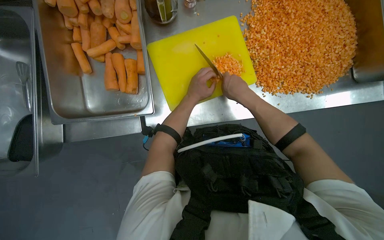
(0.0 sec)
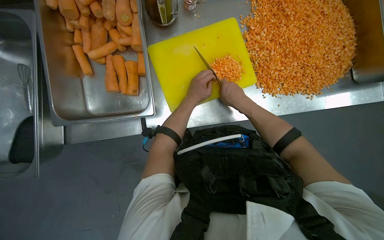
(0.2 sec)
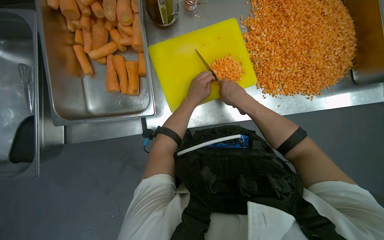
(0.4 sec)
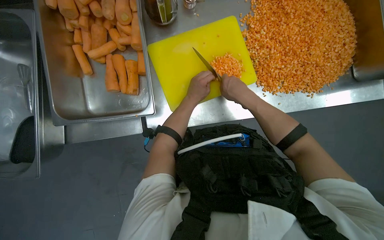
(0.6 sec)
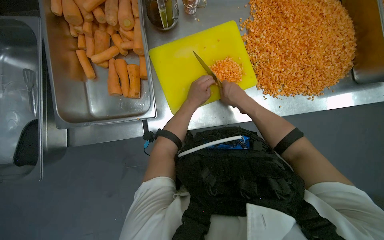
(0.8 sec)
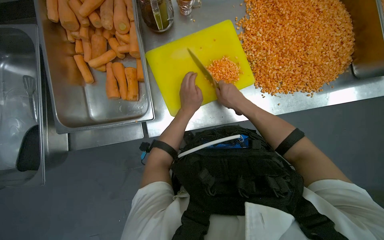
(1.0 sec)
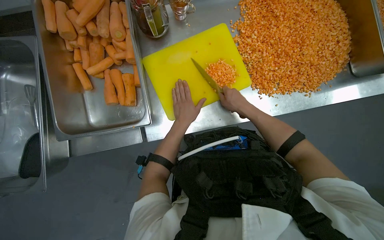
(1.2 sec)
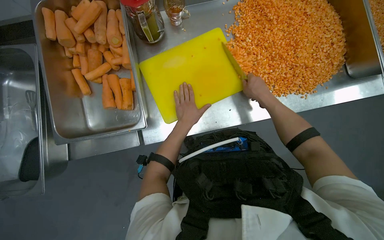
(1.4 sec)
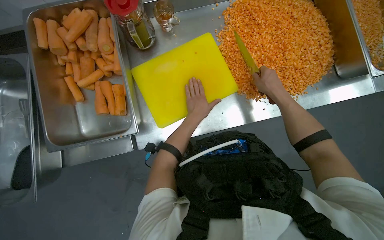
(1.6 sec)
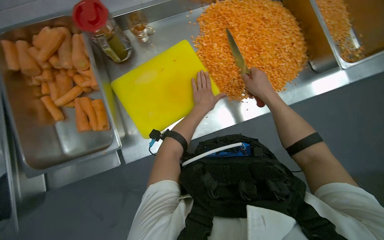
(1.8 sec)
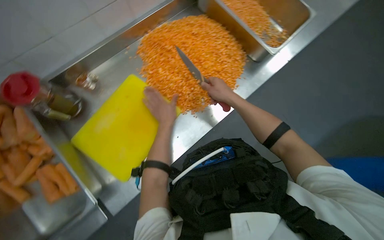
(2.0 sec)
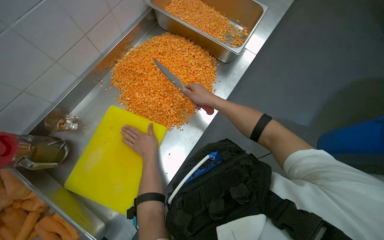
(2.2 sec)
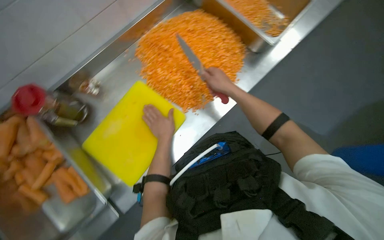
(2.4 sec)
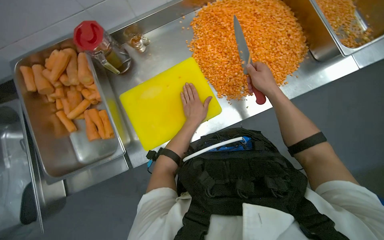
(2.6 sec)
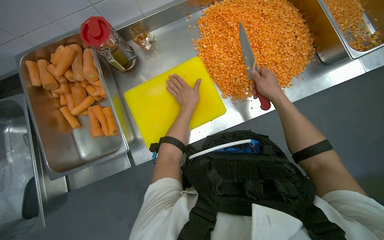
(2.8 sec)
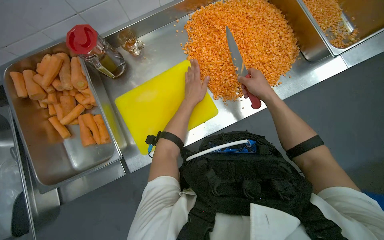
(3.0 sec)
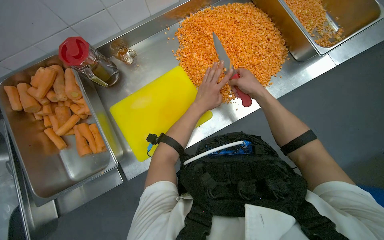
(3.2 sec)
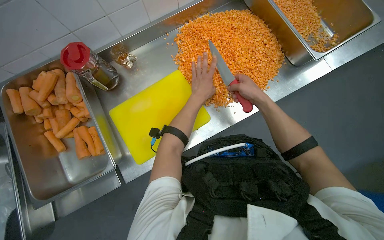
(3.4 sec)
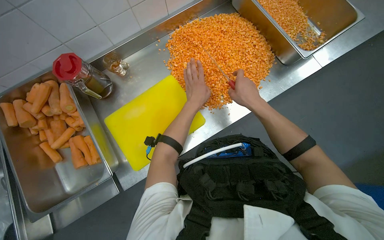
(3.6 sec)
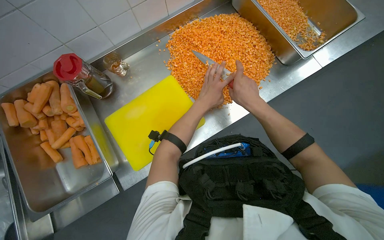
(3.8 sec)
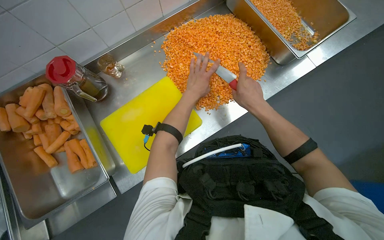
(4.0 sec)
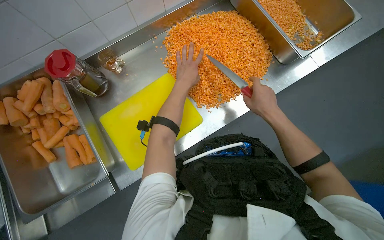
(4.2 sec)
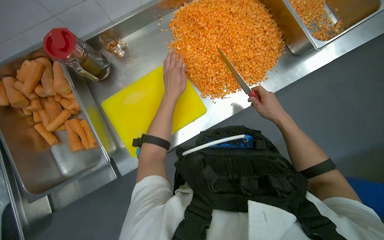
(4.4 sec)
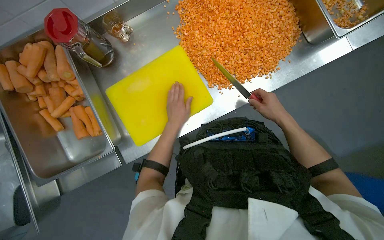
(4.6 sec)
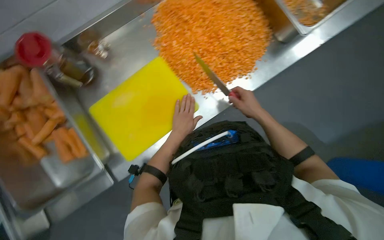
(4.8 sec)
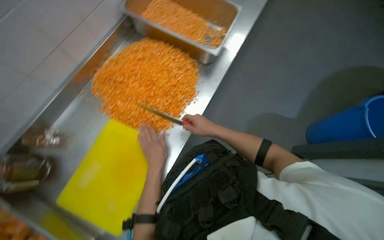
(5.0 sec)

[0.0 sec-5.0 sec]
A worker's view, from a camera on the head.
Job: preparing food.
The whole recording: Dicing carrots on cutting board. The worker dices carrots on a yellow cutting board and scrapes them into a metal tray.
0.0 sec to 1.6 sec: The right hand shifts roughly 15 cm to the right.
3.4 sec to 5.0 sec: The scene rotates counterclockwise by approximately 30 degrees.

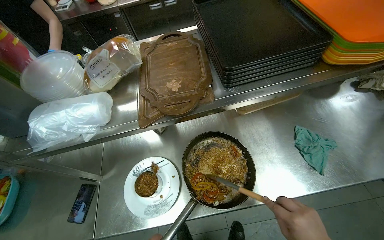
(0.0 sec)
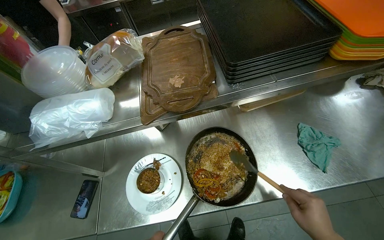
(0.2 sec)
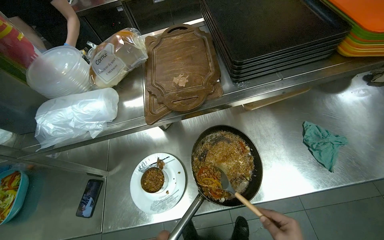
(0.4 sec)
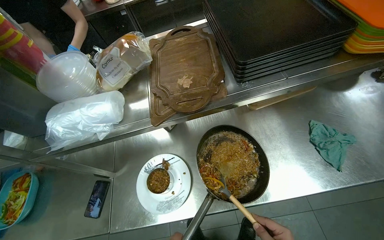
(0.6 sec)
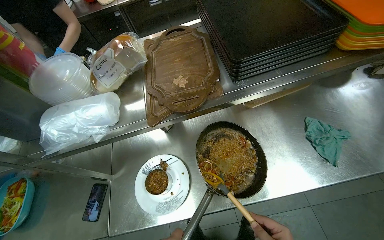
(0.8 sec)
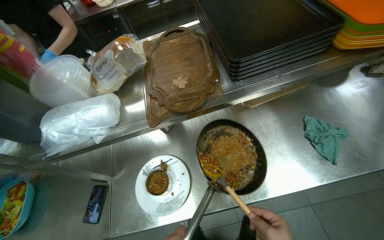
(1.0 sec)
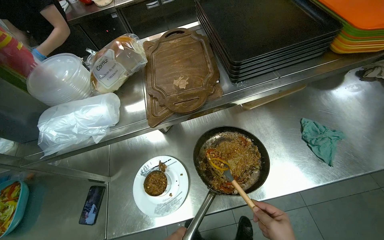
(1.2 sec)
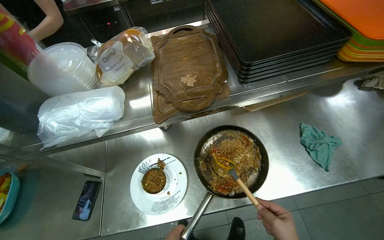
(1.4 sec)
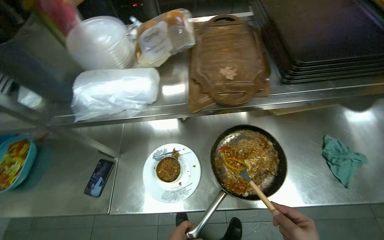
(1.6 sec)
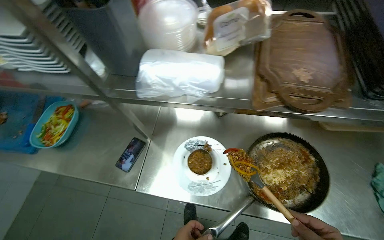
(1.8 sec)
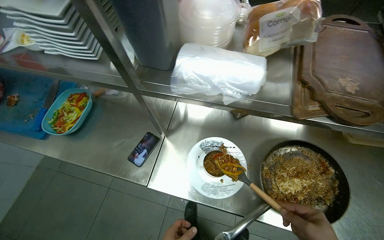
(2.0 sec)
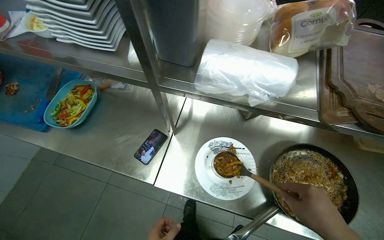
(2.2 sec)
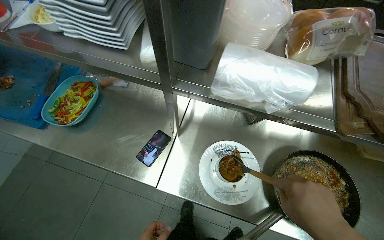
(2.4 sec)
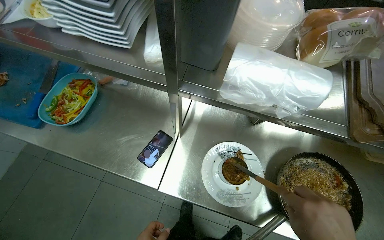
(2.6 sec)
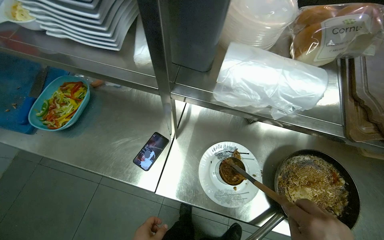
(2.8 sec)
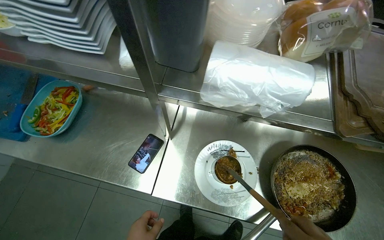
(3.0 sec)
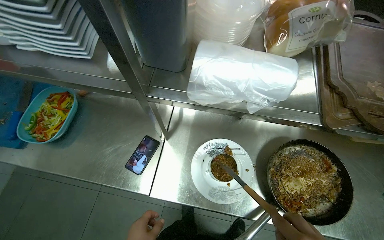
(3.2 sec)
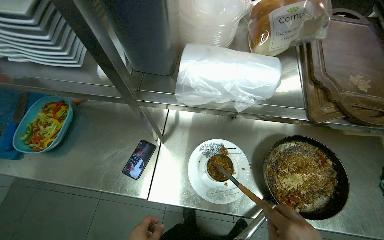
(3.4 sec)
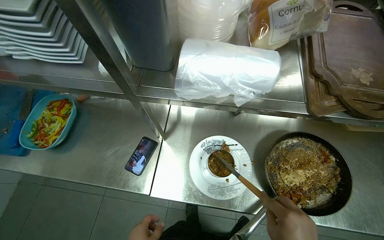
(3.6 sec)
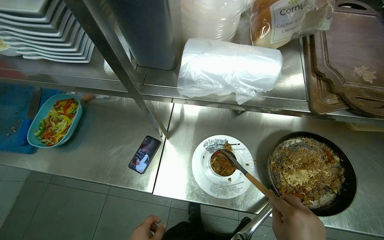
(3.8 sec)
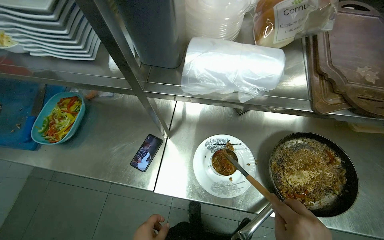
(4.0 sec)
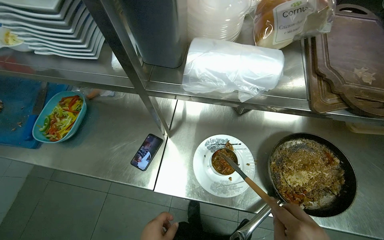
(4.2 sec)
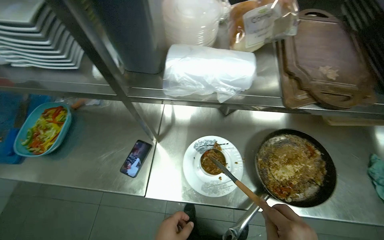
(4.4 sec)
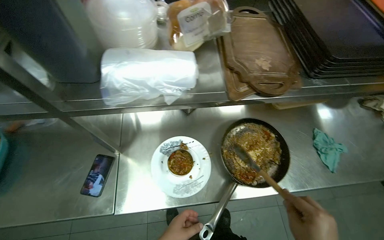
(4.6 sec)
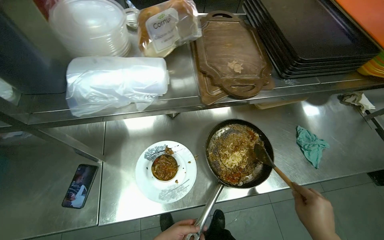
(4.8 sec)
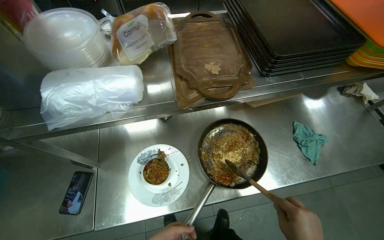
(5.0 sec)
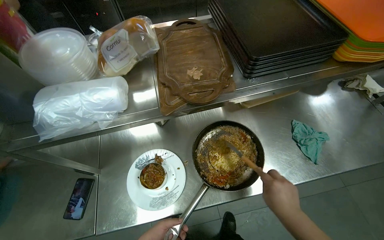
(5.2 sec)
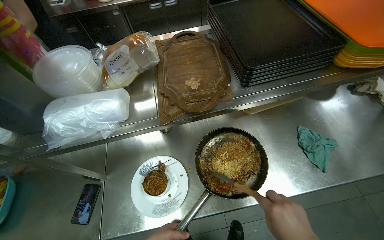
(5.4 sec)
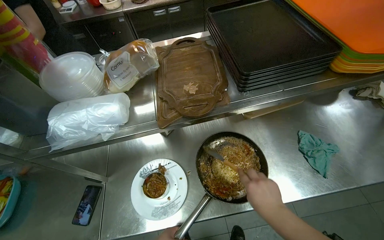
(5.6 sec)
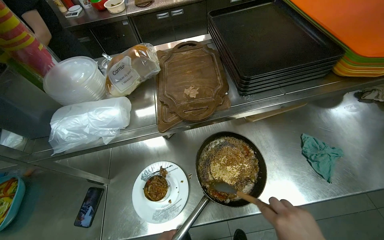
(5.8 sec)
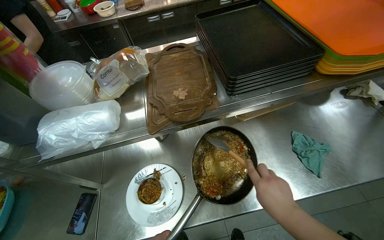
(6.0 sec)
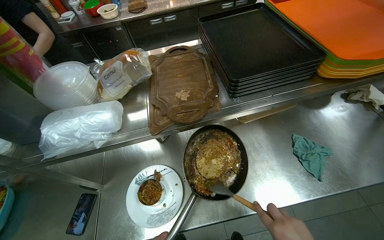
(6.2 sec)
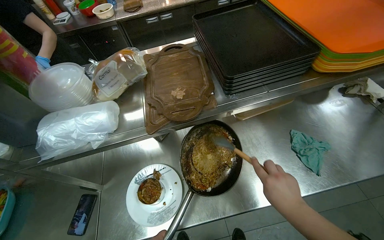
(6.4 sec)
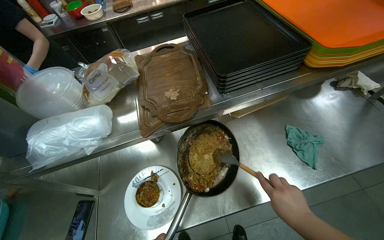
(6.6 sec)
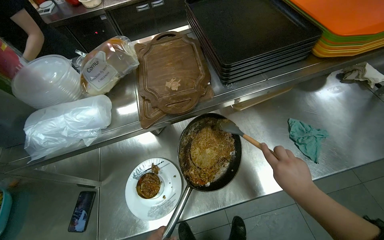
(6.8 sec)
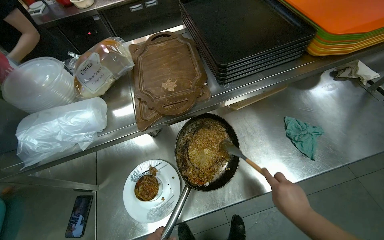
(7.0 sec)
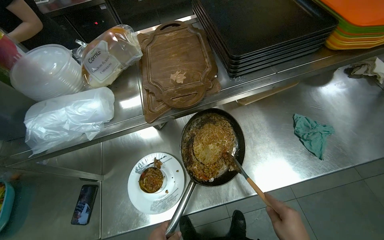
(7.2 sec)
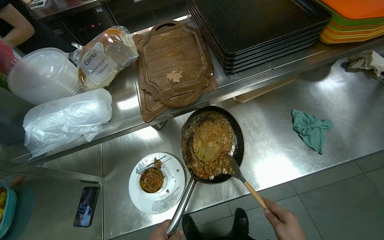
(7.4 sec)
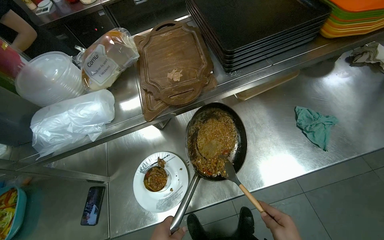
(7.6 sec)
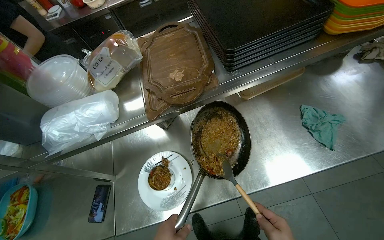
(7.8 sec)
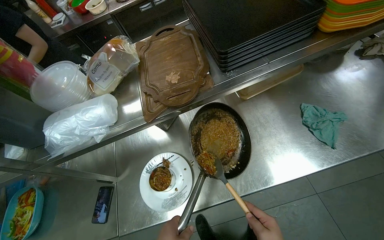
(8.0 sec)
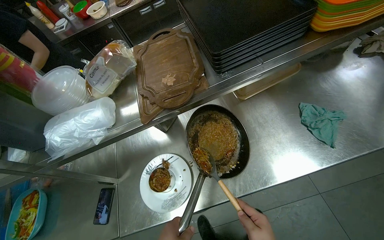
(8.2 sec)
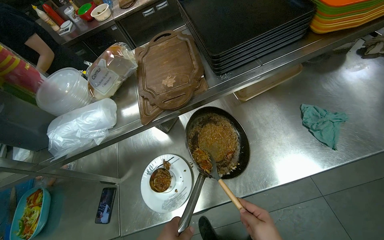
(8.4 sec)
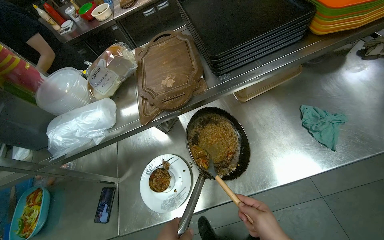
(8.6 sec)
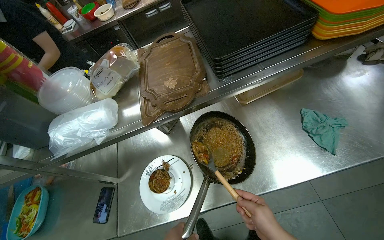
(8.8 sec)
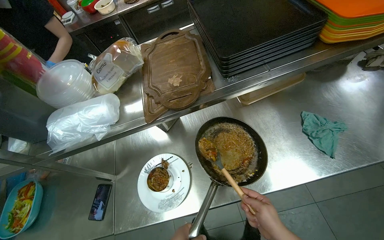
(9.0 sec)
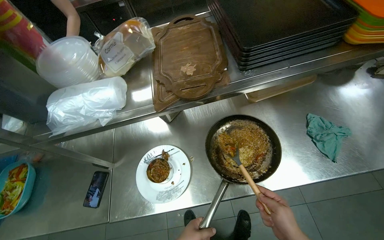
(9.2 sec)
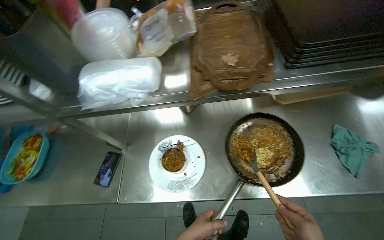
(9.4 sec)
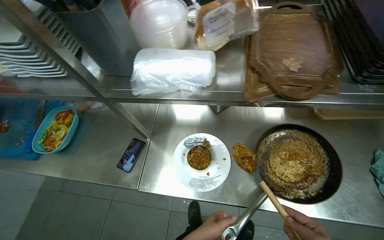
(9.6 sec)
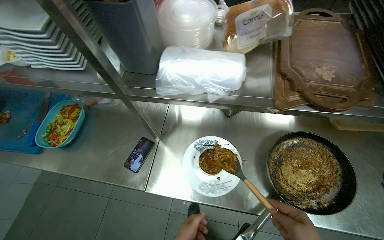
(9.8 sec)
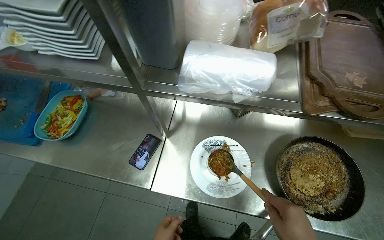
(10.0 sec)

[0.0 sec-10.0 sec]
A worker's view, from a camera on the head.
Job: preparing food.
The whole recording: Serving cooked food onto plate. The worker scoops cooked ingredients from the pan onto a plate.
1.4 sec to 2.8 sec: Everything in view rotates some 30 degrees clockwise.
8.6 sec to 10.0 sec: Everything in view rotates roughly 30 degrees clockwise.

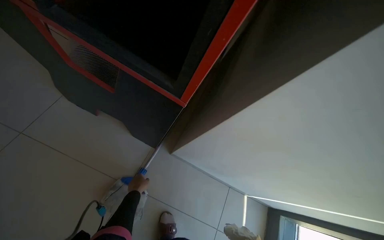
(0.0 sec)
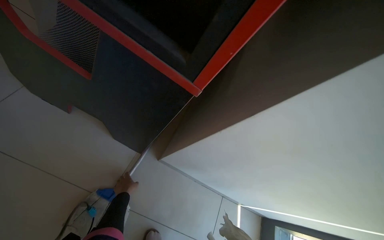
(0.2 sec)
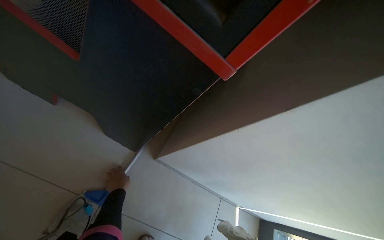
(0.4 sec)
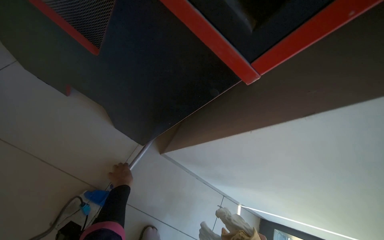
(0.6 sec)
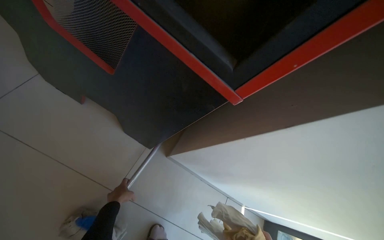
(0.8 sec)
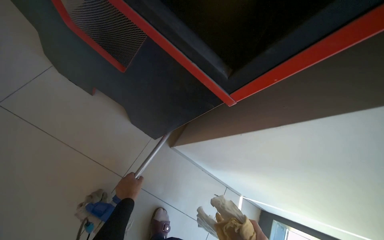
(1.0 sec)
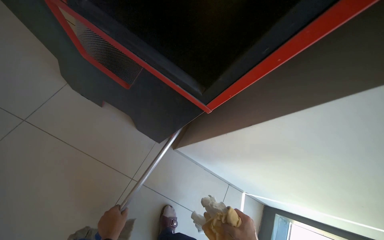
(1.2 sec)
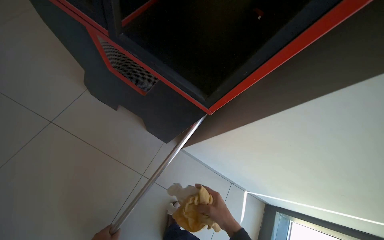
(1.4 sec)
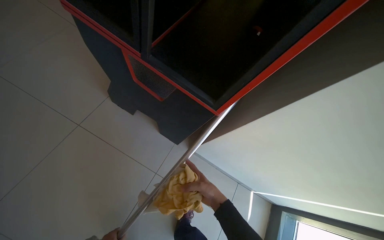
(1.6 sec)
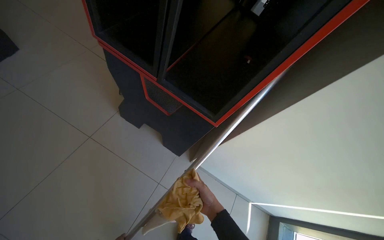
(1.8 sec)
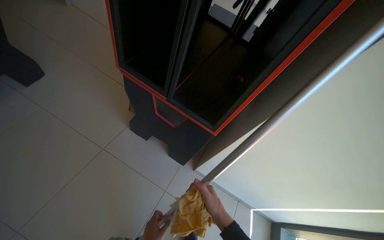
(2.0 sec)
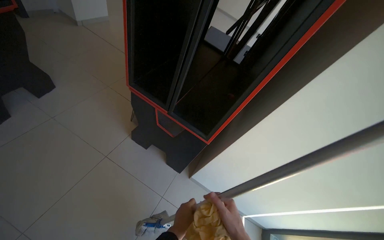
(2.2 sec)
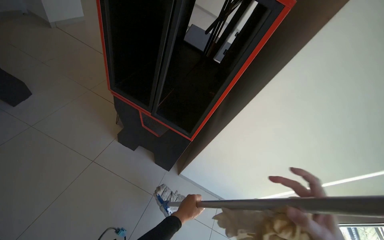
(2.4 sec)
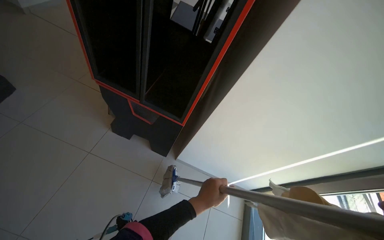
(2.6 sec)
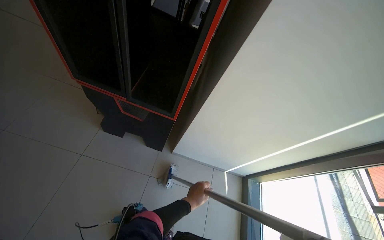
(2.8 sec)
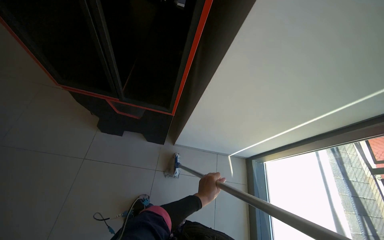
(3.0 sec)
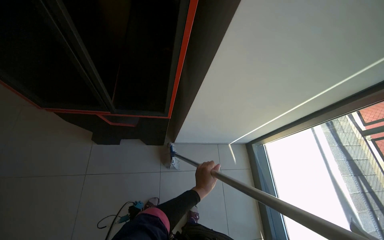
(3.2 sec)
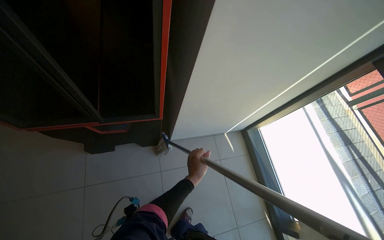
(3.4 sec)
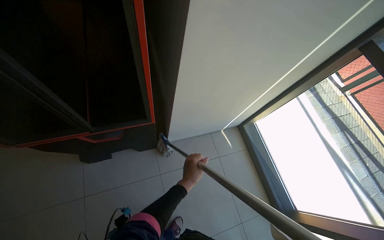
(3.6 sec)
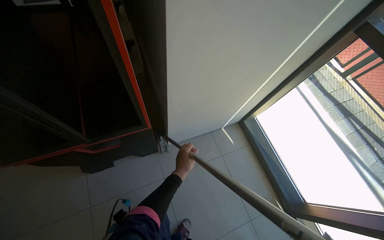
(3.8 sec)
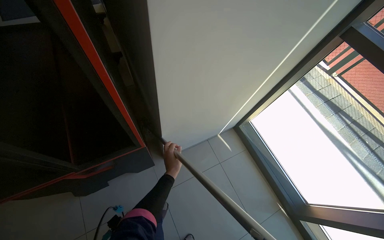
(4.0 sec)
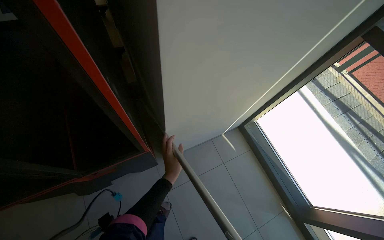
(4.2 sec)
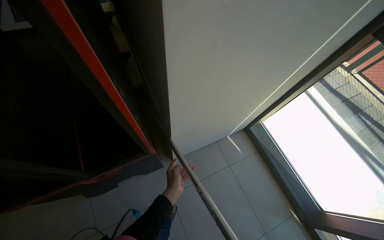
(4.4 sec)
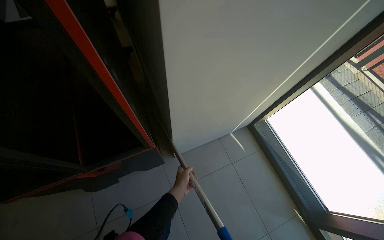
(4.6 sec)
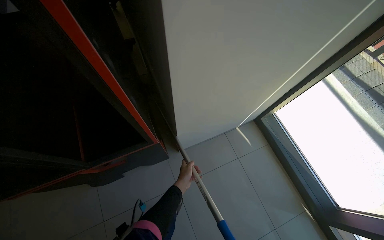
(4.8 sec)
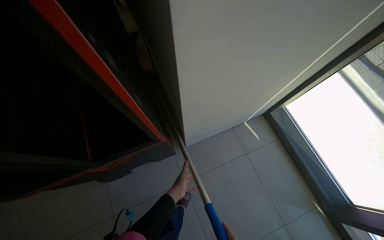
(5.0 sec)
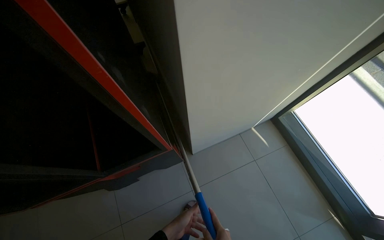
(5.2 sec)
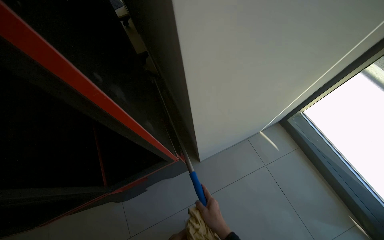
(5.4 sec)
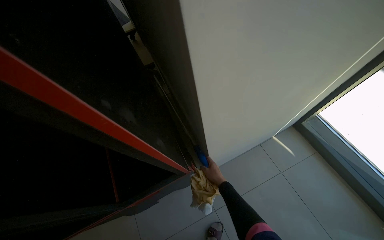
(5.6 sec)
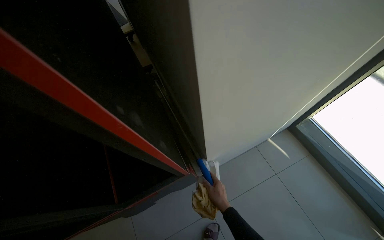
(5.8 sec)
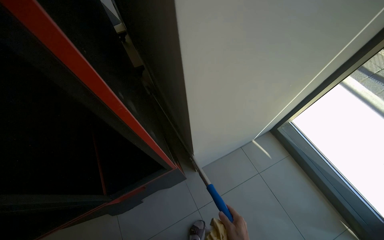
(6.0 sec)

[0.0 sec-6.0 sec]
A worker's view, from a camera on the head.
Job: mopping floor.
The whole recording: Mopping tiled floor. The worker mops the tiled floor with a mop.
3.0 sec to 4.4 sec: The scene turns approximately 35 degrees counterclockwise in the picture.
